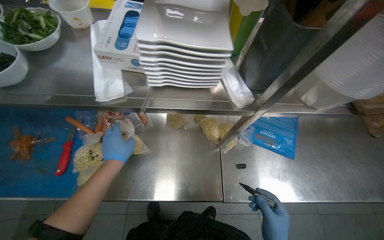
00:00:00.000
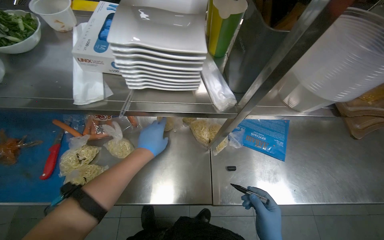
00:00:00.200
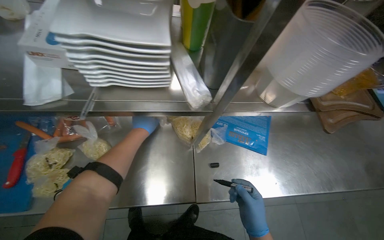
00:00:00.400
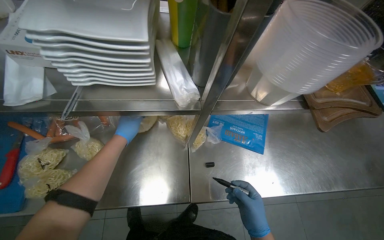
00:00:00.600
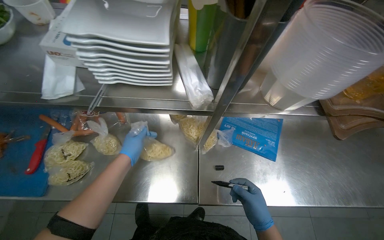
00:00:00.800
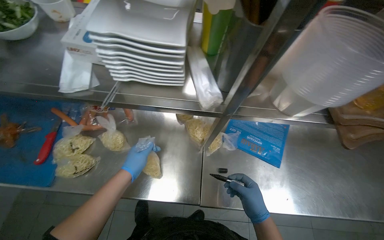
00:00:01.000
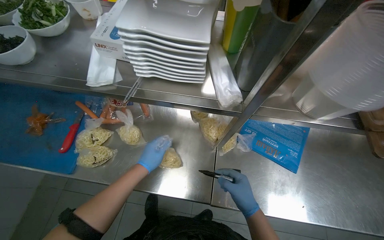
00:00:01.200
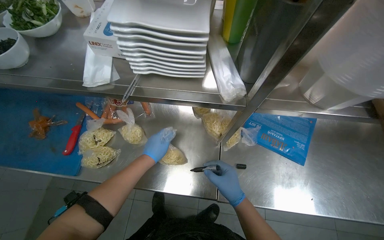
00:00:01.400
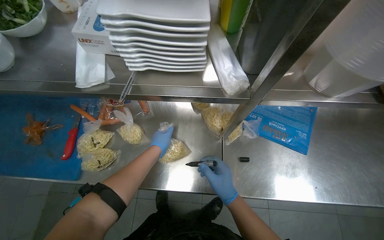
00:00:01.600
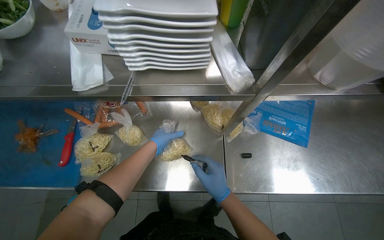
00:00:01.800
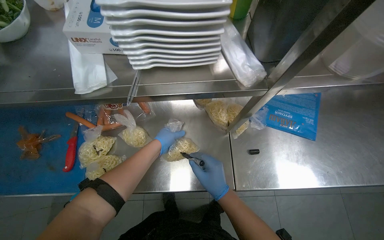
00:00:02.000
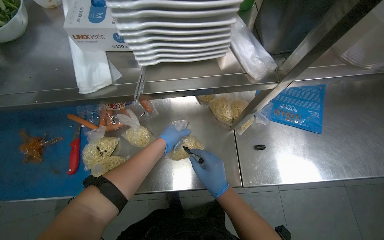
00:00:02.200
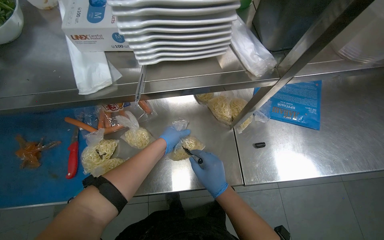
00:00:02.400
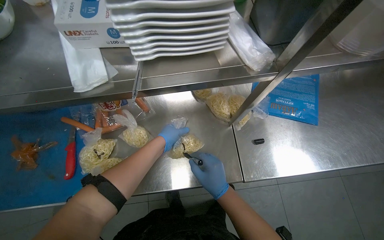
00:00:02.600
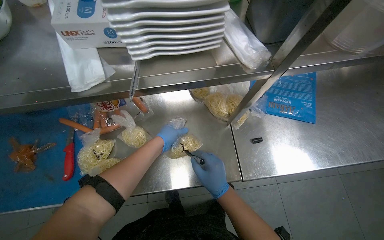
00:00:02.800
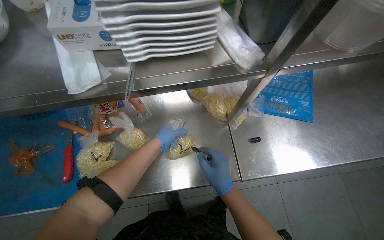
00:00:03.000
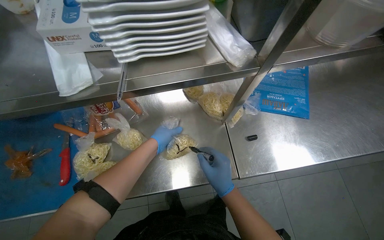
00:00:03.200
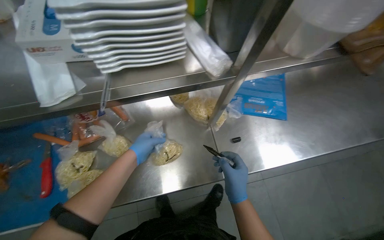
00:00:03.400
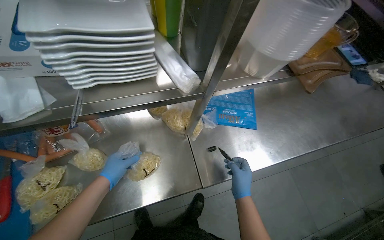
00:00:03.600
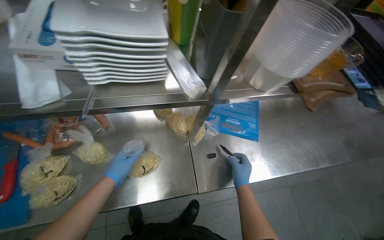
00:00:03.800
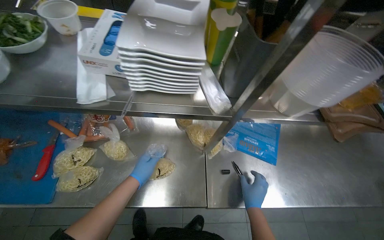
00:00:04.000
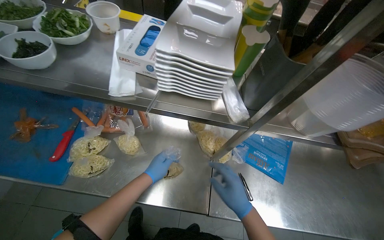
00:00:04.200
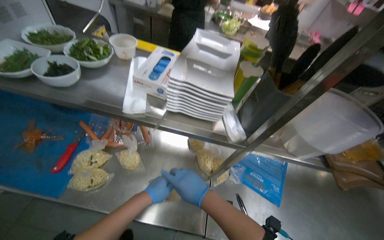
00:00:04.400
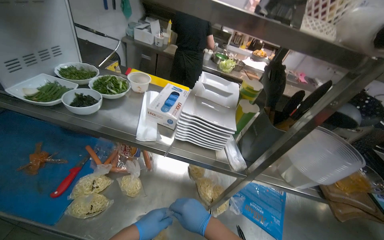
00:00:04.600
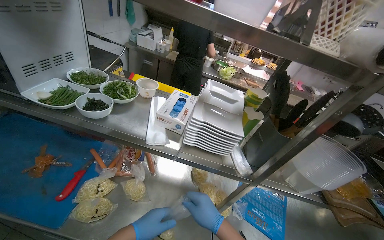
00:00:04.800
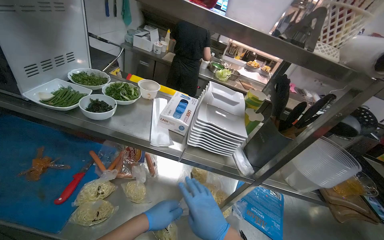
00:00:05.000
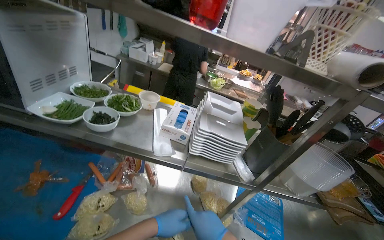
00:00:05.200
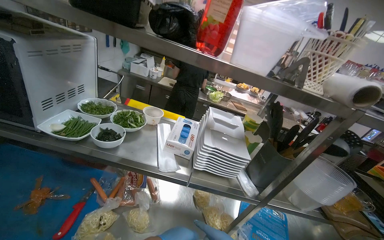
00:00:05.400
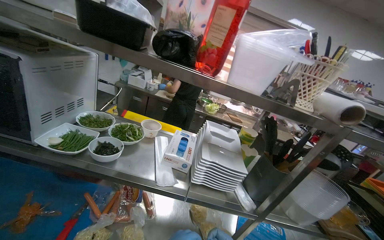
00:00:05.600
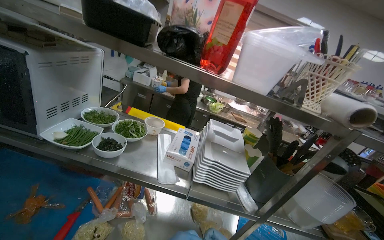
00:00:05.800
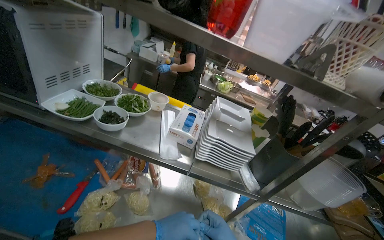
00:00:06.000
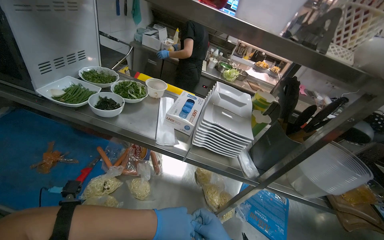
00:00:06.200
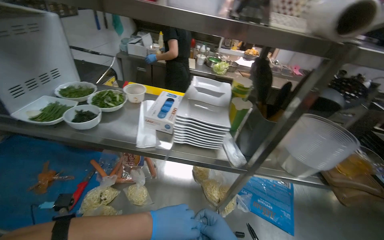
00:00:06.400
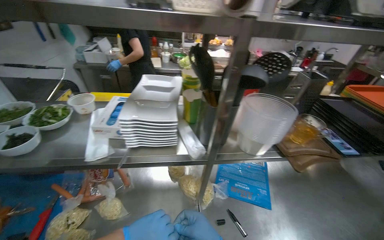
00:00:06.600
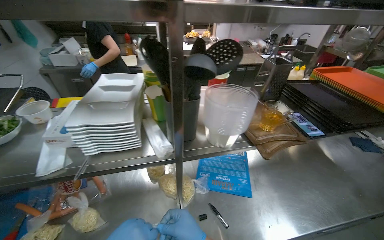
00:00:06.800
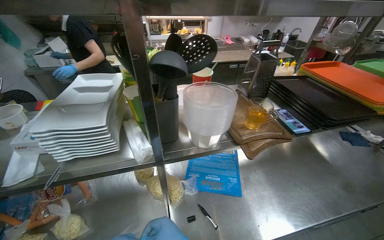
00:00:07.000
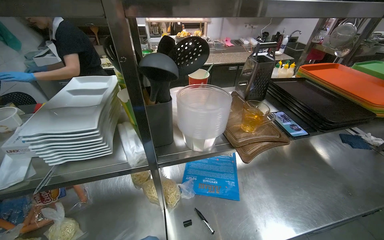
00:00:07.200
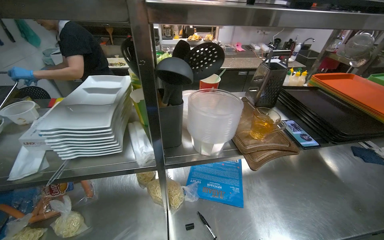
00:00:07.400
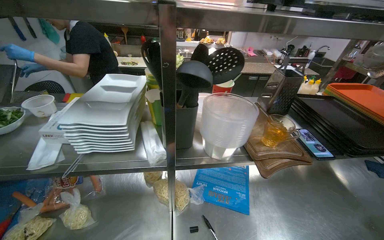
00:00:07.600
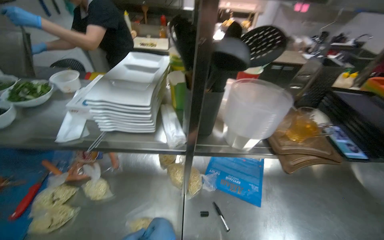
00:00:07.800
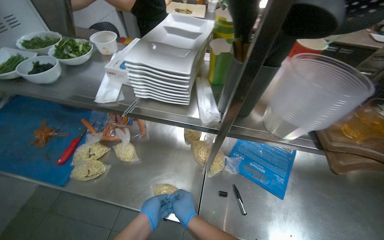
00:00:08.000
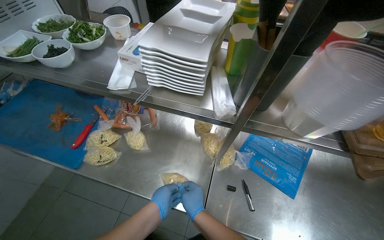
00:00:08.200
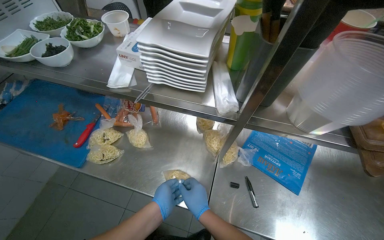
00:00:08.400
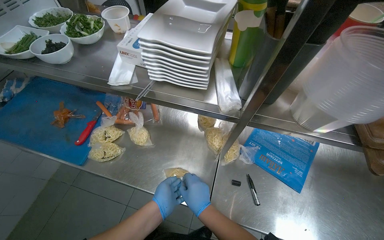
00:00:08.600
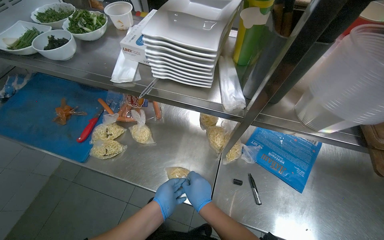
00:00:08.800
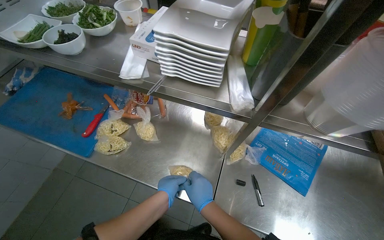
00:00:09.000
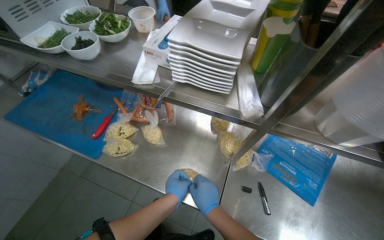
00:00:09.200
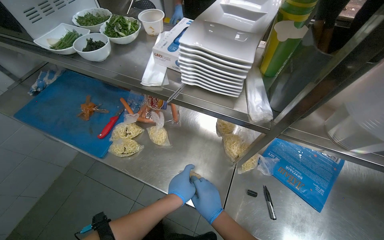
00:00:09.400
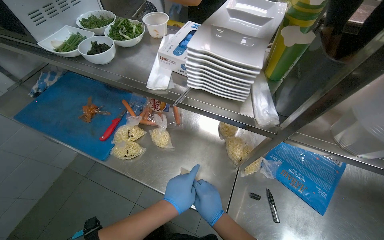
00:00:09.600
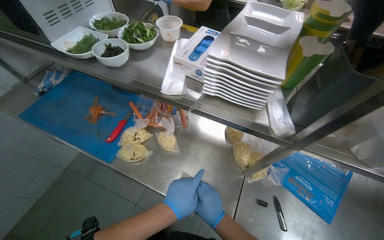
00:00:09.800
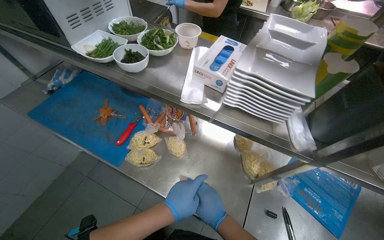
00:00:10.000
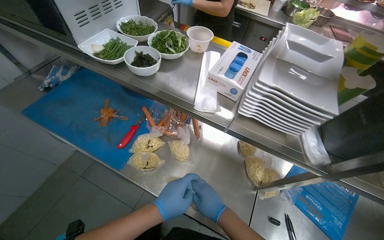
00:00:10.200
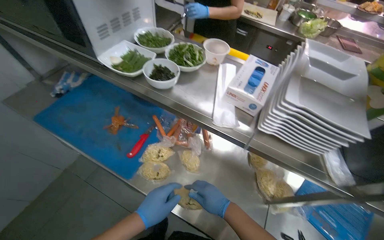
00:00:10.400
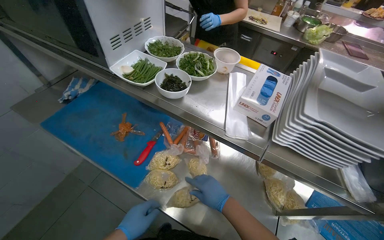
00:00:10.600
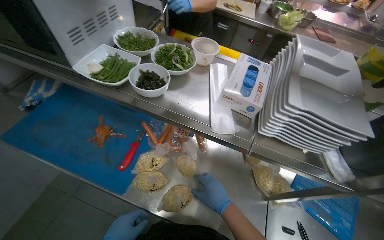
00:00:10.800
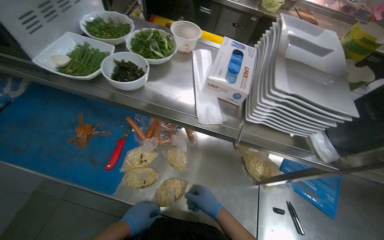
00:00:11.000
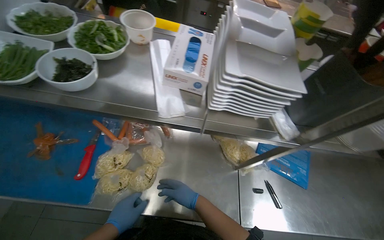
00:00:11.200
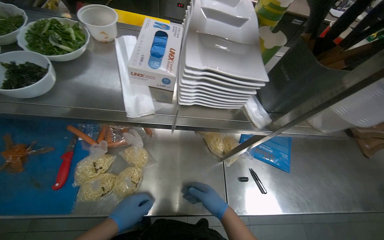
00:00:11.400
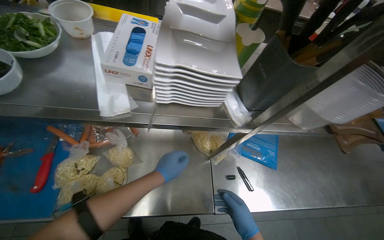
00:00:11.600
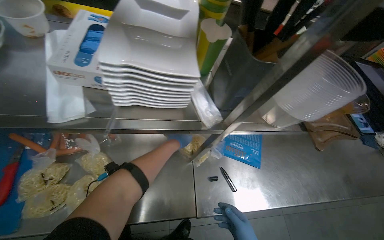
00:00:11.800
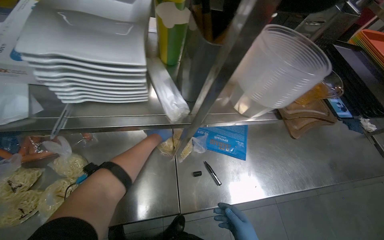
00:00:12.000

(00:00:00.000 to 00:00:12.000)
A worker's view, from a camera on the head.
Job: preparing food.
The whole recording: Preparing noodle portions. The worker seals individual portions of noodles into plastic bags.
00:00:00.000 - 00:00:01.600: The left hand moves farther from the camera and to the right, approximately 15 cm.
00:00:03.000 - 00:00:04.400: The view tips upward by roughly 20 degrees.
00:00:04.400 - 00:00:06.000: The view tips upward by about 15 degrees.
00:00:07.600 - 00:00:09.000: The head turns to the left by some 25 degrees. The view tips downward by approximately 20 degrees.
00:00:10.400 - 00:00:12.000: The head rotates roughly 35 degrees to the right.

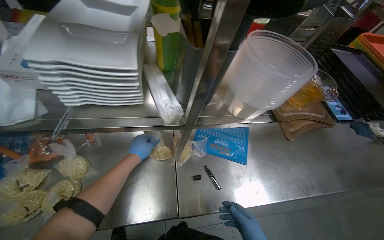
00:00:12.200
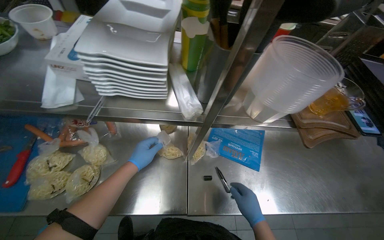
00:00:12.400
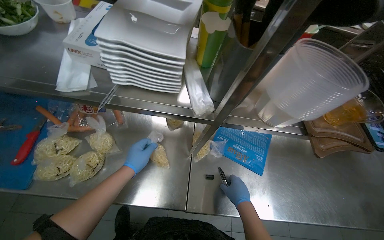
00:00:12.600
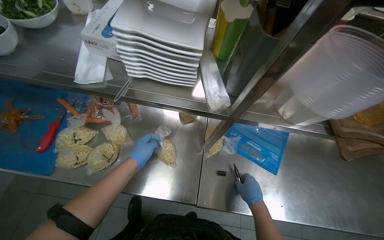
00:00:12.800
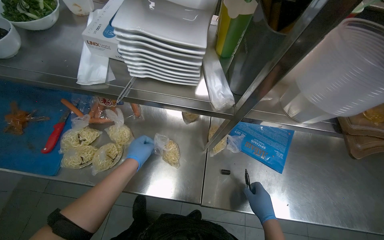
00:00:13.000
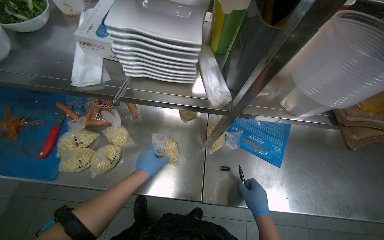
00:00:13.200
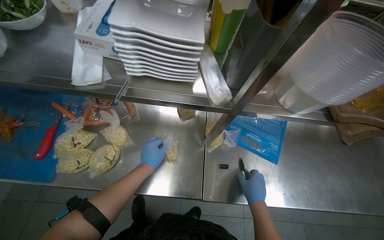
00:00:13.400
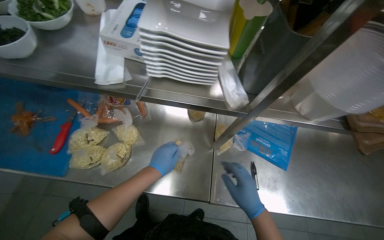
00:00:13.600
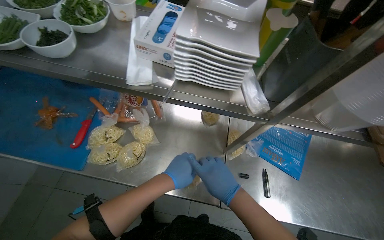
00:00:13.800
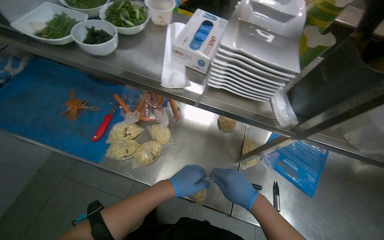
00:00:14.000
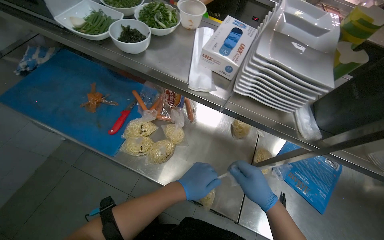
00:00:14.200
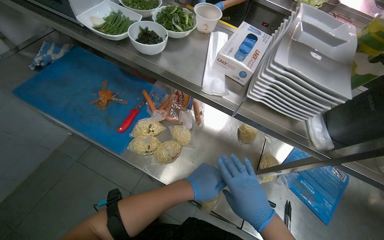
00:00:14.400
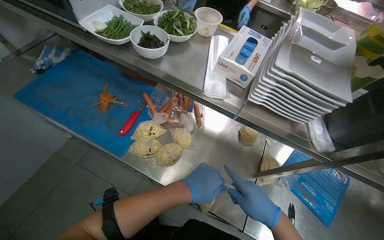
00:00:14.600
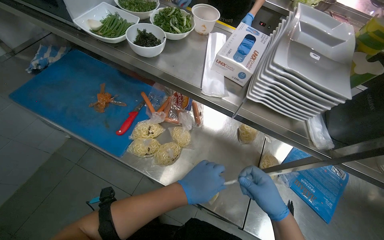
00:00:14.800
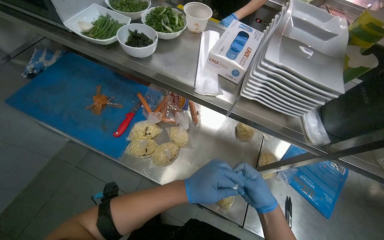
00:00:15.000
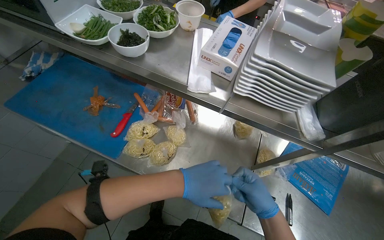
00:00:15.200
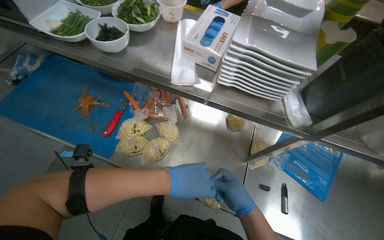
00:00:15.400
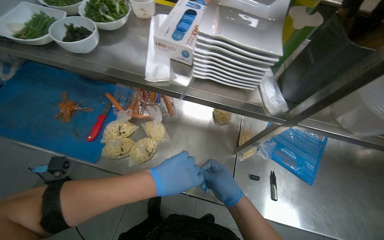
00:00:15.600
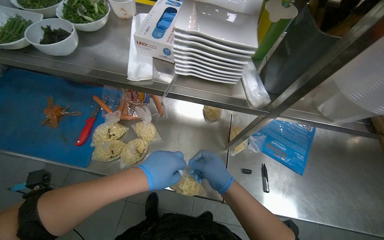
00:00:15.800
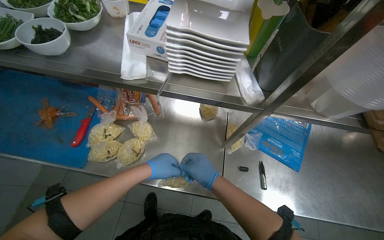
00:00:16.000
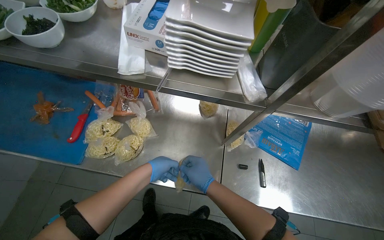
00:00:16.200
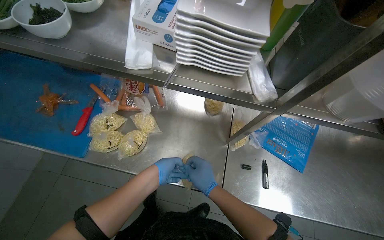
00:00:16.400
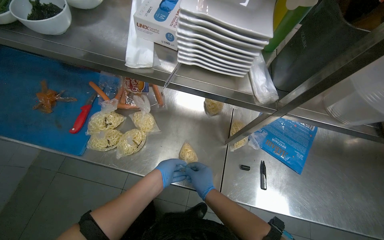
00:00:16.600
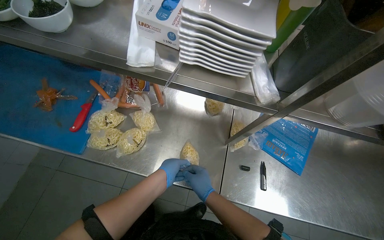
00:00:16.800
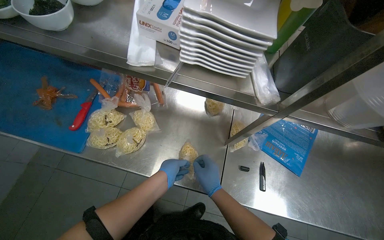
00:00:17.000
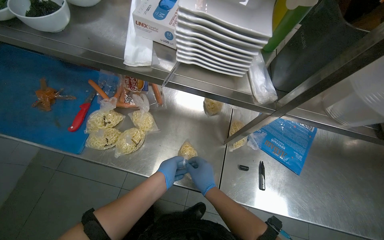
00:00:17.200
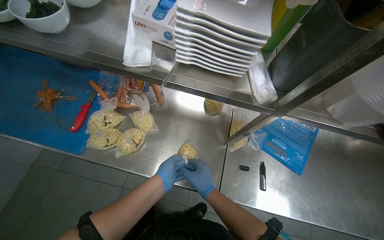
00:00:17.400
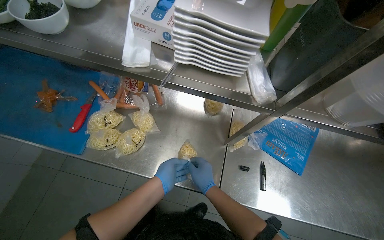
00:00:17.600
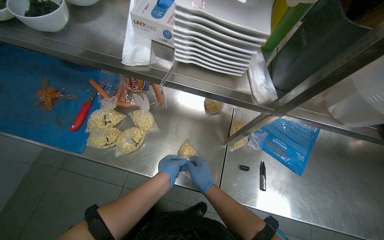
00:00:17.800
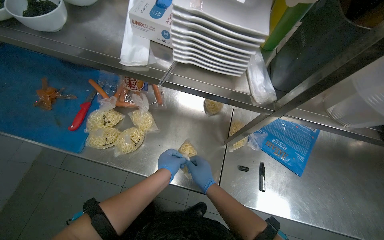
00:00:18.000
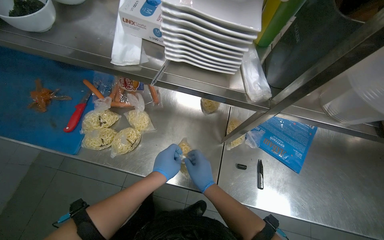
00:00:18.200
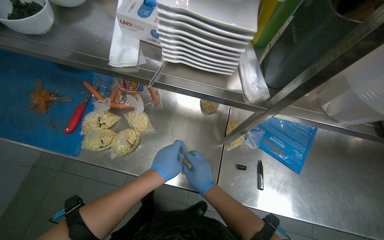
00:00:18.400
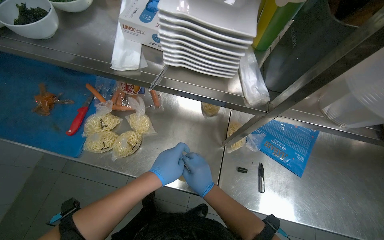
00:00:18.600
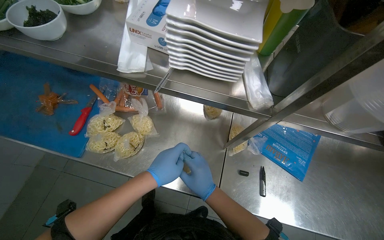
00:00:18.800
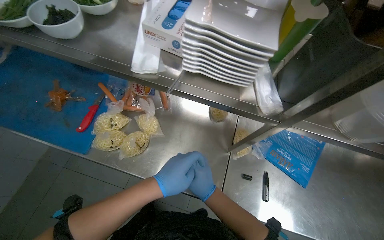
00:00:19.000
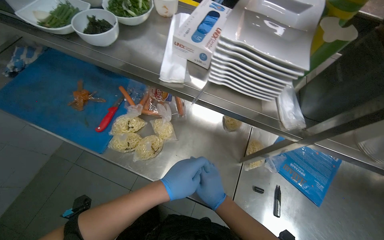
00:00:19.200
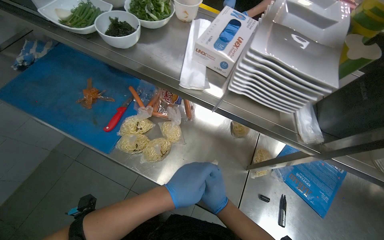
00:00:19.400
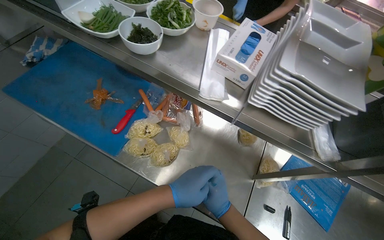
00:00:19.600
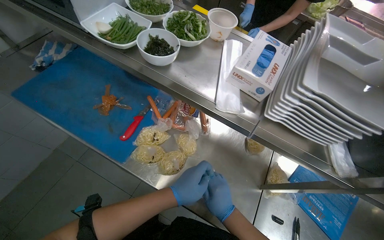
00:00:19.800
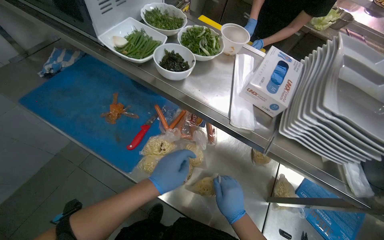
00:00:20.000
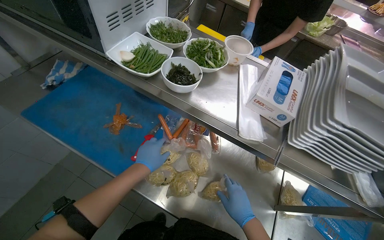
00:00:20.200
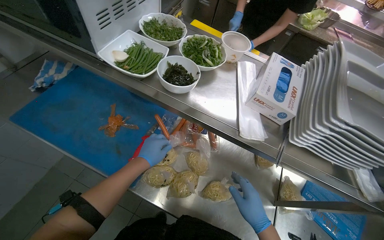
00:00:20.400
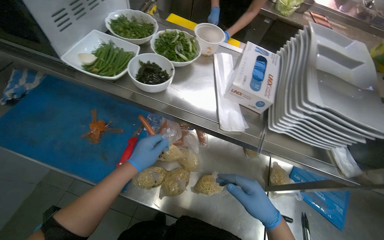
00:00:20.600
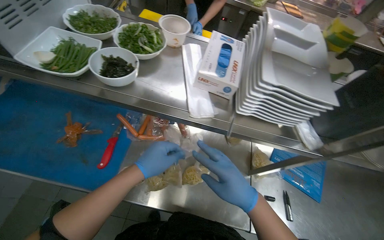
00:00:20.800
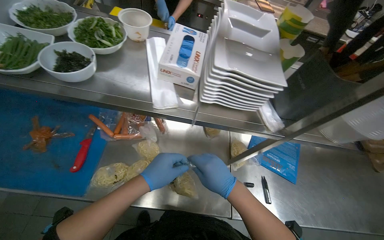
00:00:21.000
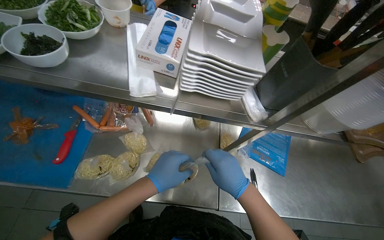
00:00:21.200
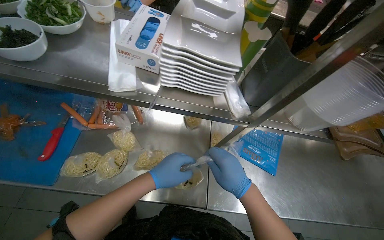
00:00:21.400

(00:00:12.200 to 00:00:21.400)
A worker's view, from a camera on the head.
Job: preparing food.
The whole recording: Preparing noodle portions. The worker seals individual portions of noodles into plastic bags.
00:00:12.200 - 00:00:13.800: The head rotates some 20 degrees to the left. The left hand heads nearer to the camera and down the picture, covering roughly 20 cm.
00:00:15.200 - 00:00:16.800: Both hands travel together farther from the camera, roughly 10 cm.
00:00:16.800 - 00:00:18.400: The hands work in one place, with small movements.
00:00:19.800 - 00:00:21.400: The head turns to the right by some 25 degrees.
